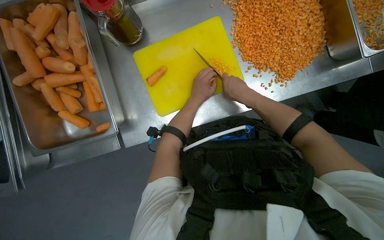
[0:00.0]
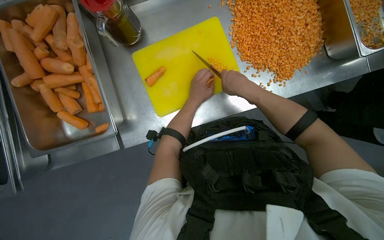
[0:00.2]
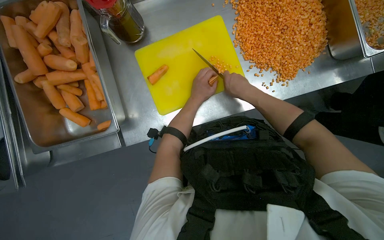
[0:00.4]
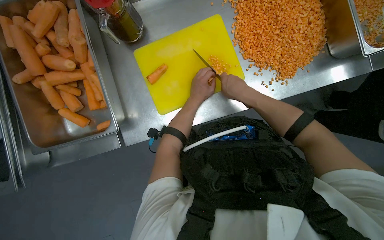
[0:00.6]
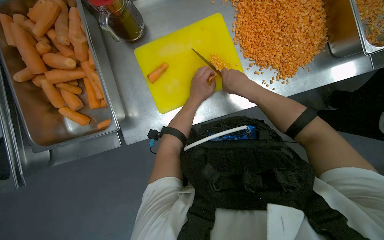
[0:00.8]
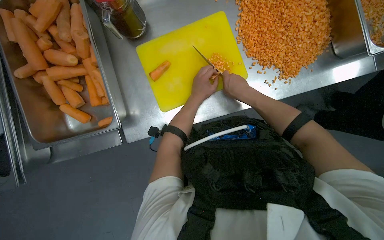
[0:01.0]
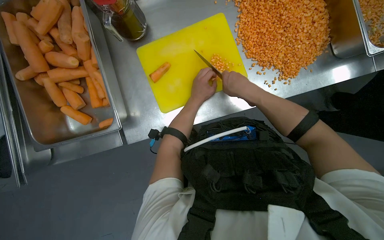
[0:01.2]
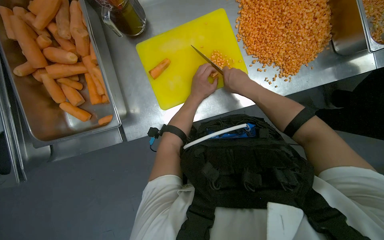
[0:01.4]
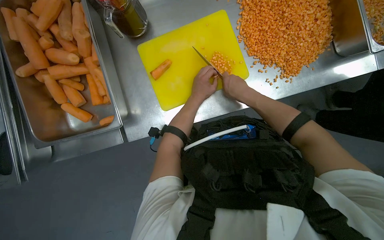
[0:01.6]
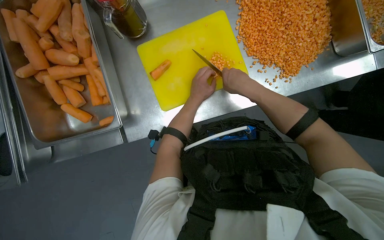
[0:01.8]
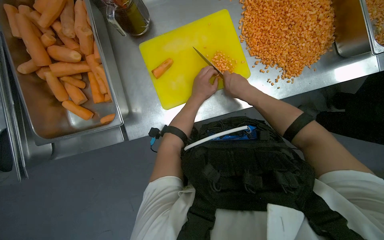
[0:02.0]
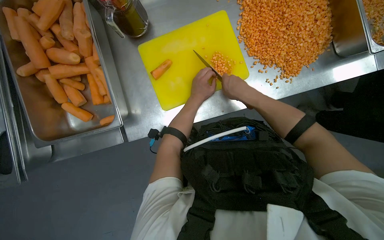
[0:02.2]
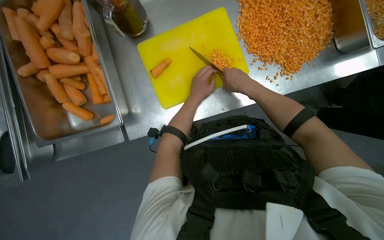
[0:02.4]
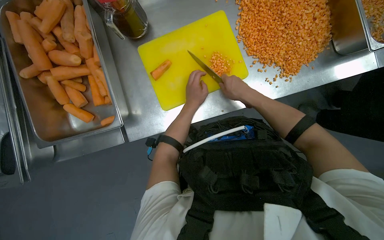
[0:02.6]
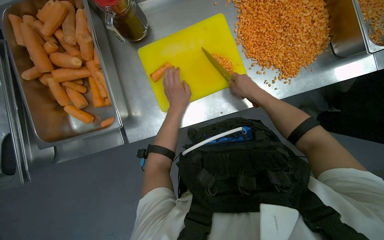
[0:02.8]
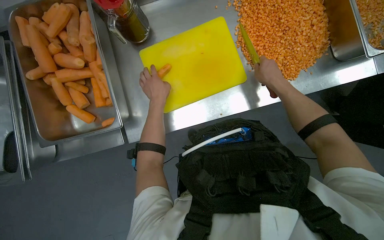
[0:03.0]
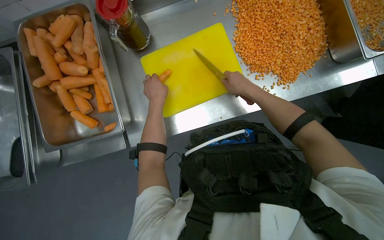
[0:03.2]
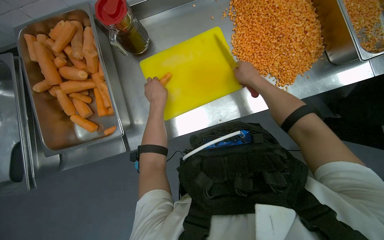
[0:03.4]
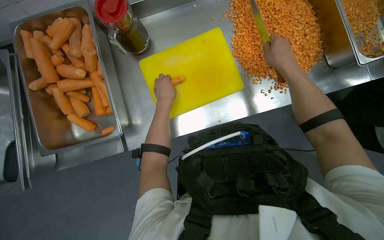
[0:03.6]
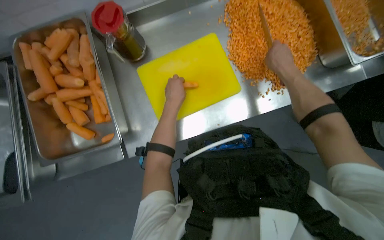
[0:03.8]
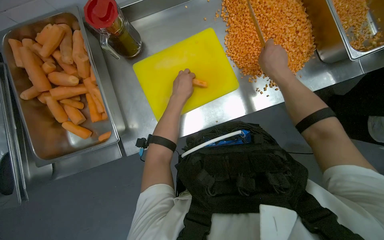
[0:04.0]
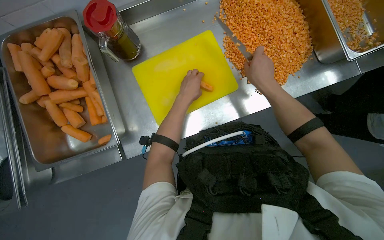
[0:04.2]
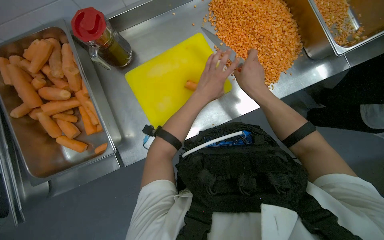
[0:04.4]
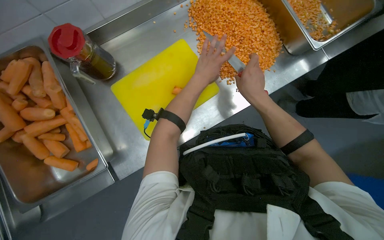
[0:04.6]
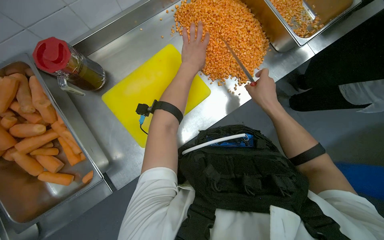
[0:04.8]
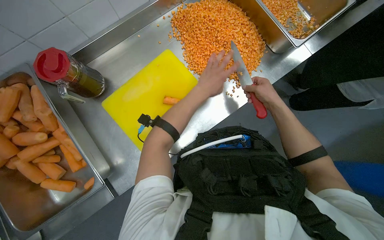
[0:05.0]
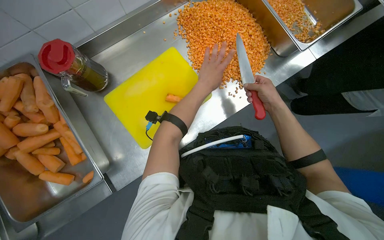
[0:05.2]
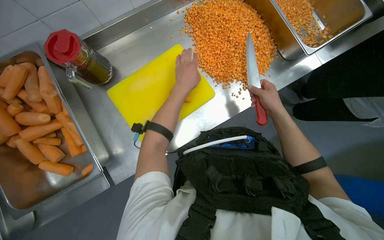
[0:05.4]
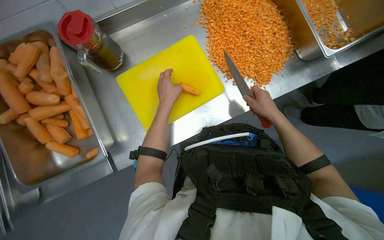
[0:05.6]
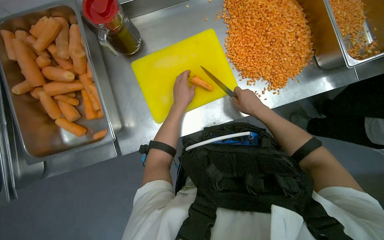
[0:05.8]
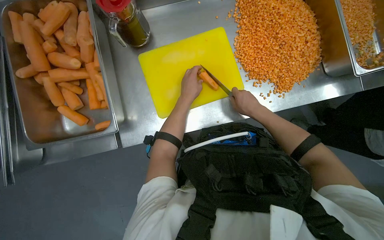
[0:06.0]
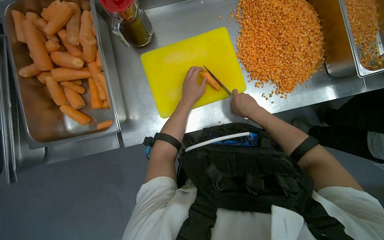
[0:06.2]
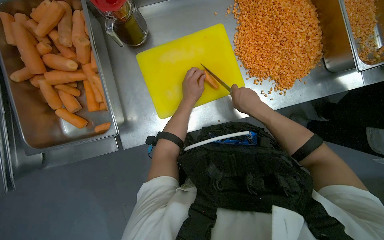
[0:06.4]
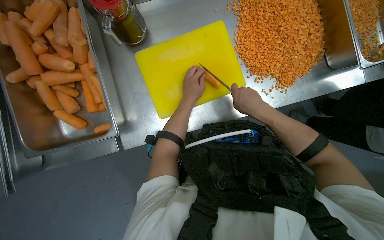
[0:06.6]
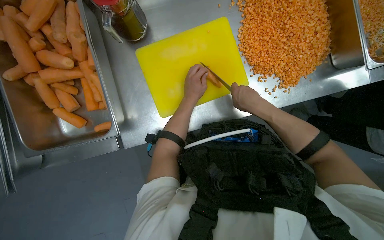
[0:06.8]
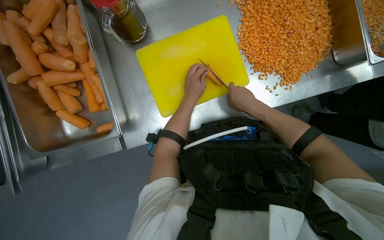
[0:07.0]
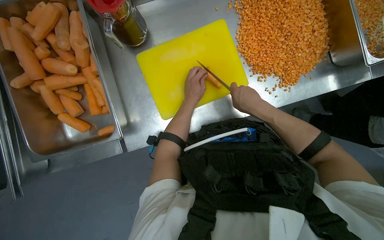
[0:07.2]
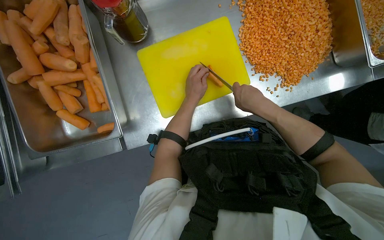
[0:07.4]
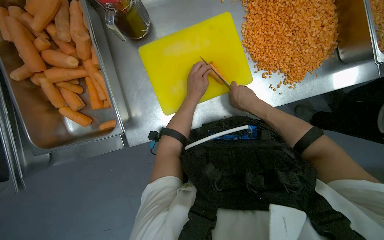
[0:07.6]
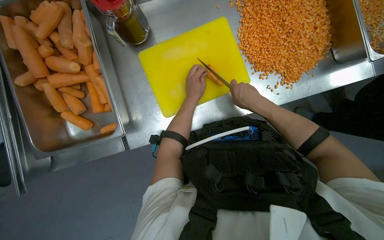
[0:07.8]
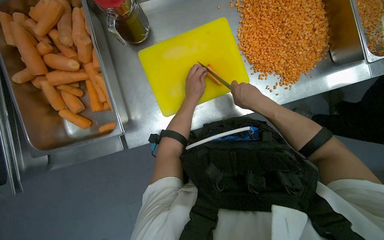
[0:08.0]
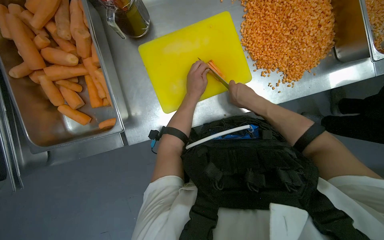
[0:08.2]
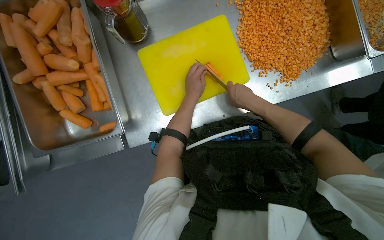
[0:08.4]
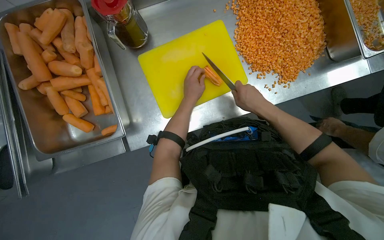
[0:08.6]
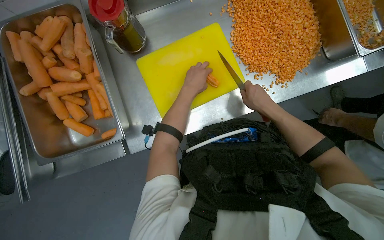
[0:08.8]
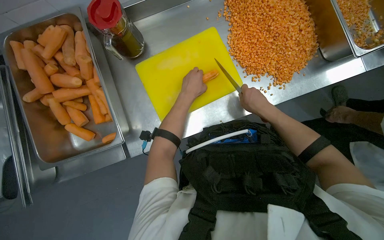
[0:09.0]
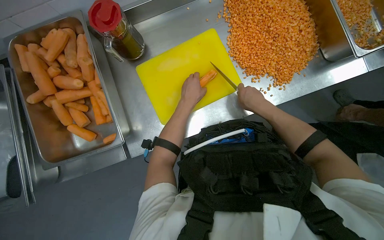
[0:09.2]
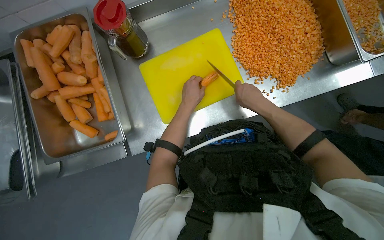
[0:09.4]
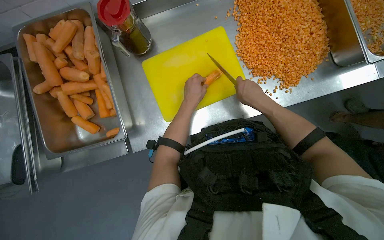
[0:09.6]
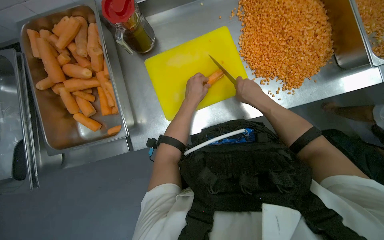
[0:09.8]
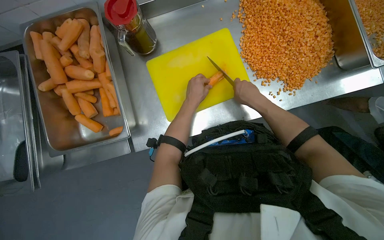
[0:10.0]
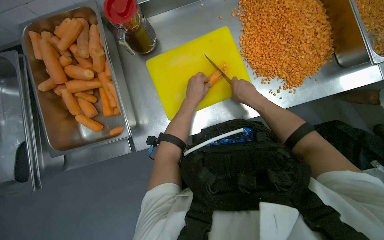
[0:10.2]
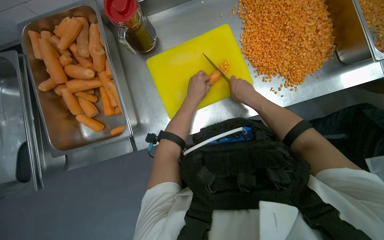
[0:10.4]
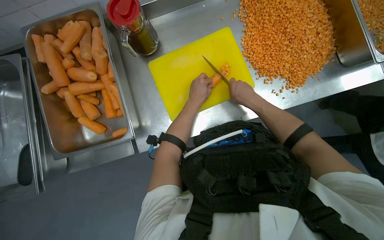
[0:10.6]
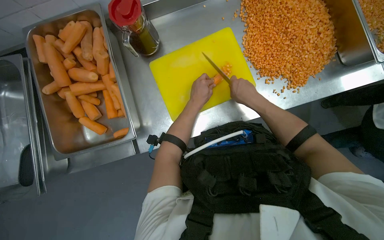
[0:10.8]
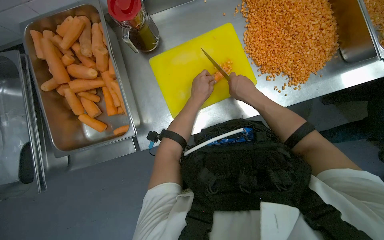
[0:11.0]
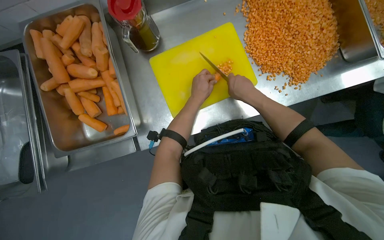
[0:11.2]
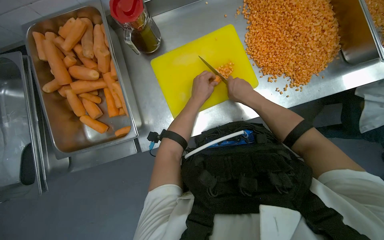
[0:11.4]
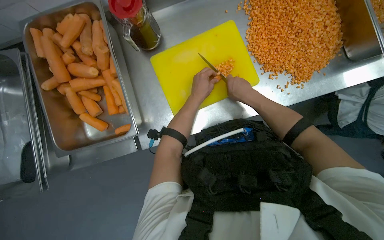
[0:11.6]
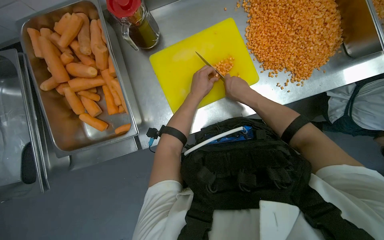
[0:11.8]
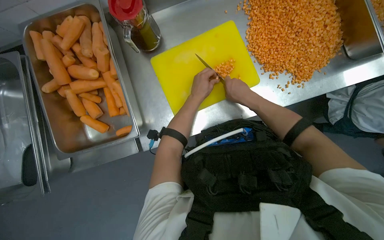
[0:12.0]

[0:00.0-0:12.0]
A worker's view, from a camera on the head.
Job: preparing food.
The whole recording: Dicing carrots on cutting board. The worker dices carrots on a yellow cutting board and scrapes them into a metal tray.
0:00.0 to 0:01.6: The hands work in one place, with small movements.
0:01.6 to 0:03.0: The right hand shifts approximately 10 cm to the right. The left hand heads to the left, covering roughly 10 cm.
0:03.0 to 0:04.4: The left hand moves to the right, approximately 20 cm.
0:04.4 to 0:06.0: The left hand goes roughly 10 cm to the left.
0:07.6 to 0:12.0: The hands stay close to where they were, moving slightly.

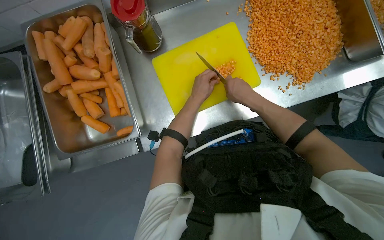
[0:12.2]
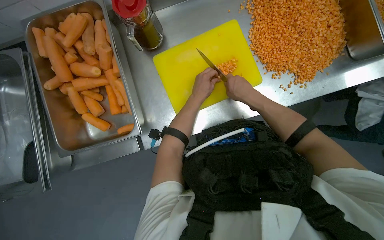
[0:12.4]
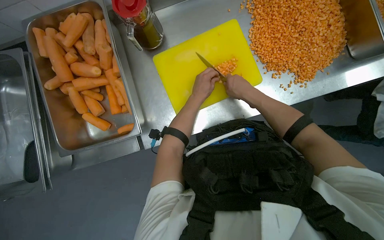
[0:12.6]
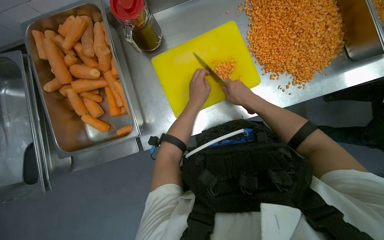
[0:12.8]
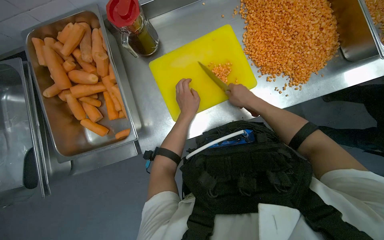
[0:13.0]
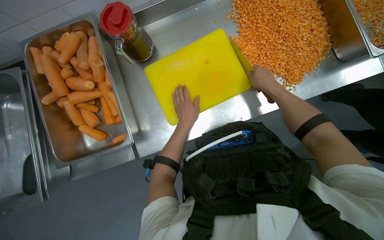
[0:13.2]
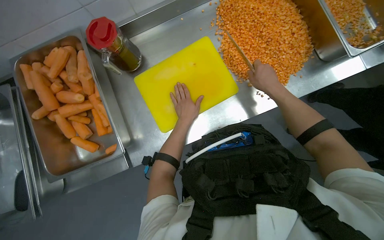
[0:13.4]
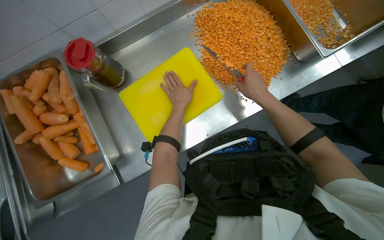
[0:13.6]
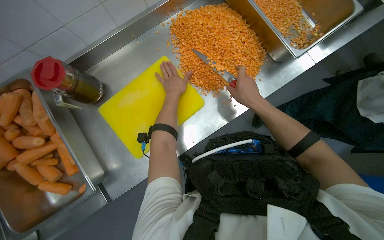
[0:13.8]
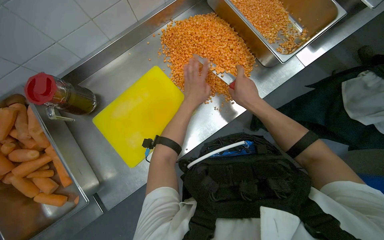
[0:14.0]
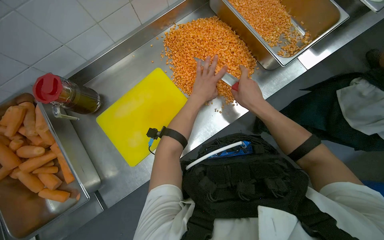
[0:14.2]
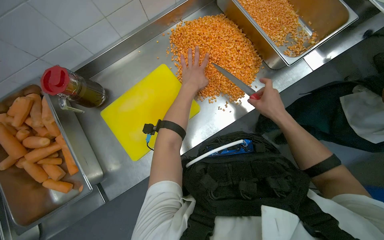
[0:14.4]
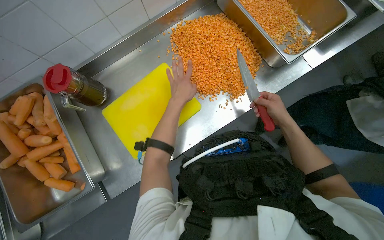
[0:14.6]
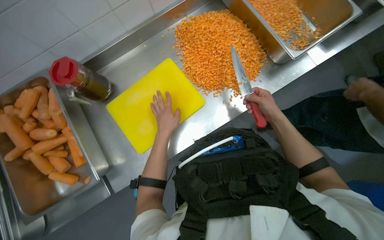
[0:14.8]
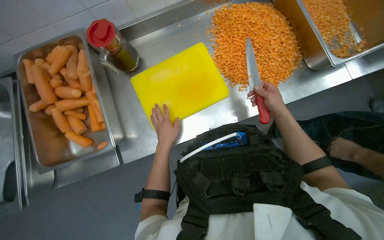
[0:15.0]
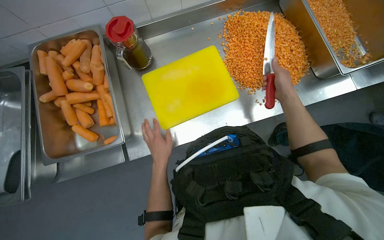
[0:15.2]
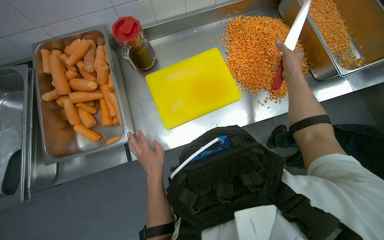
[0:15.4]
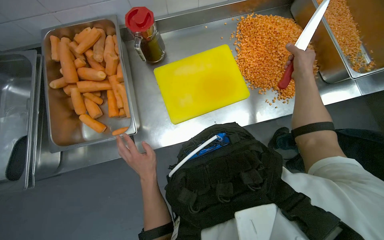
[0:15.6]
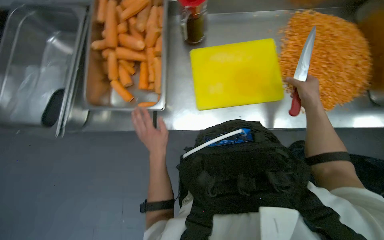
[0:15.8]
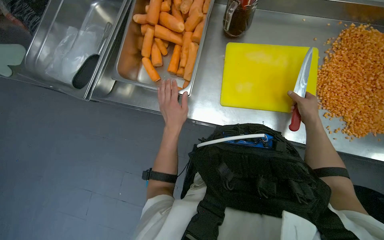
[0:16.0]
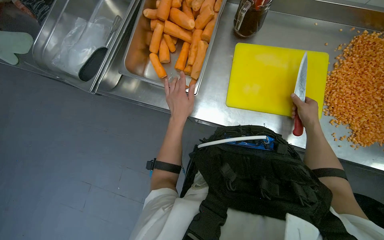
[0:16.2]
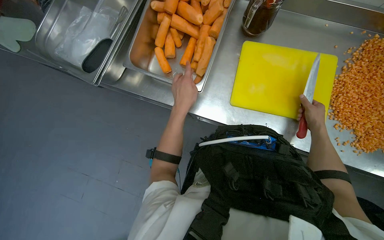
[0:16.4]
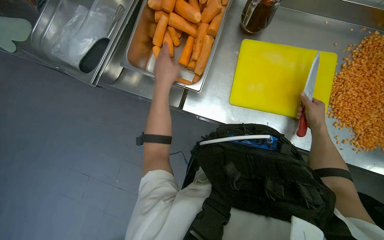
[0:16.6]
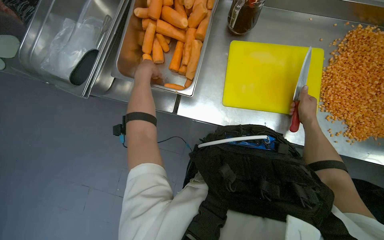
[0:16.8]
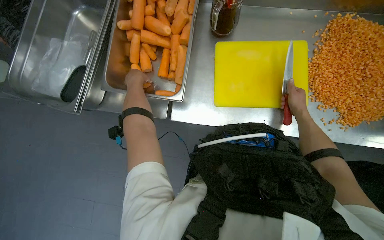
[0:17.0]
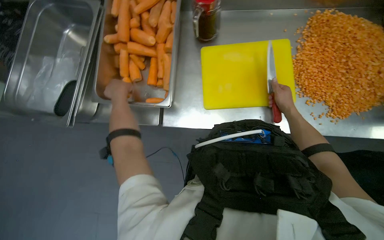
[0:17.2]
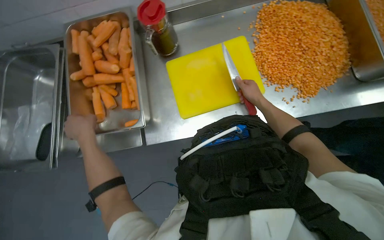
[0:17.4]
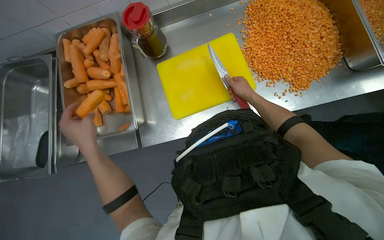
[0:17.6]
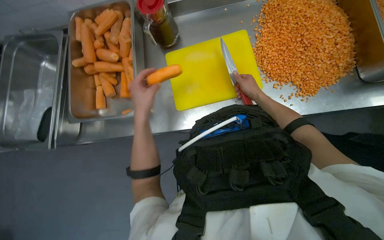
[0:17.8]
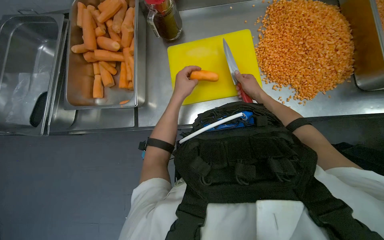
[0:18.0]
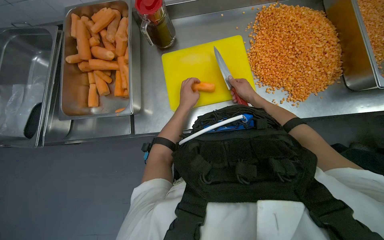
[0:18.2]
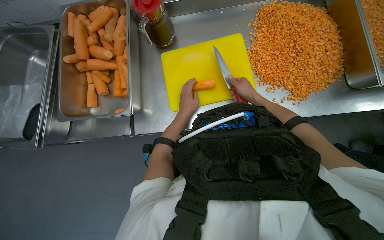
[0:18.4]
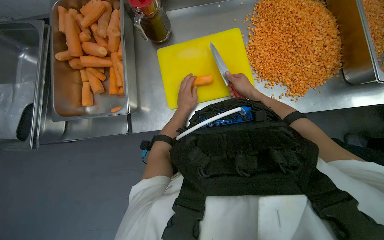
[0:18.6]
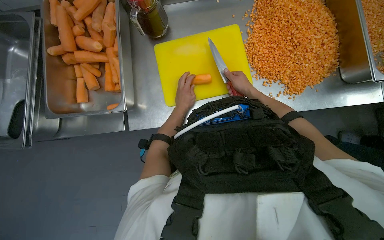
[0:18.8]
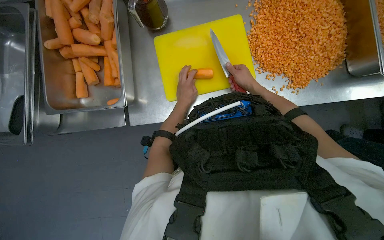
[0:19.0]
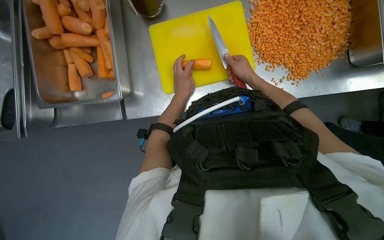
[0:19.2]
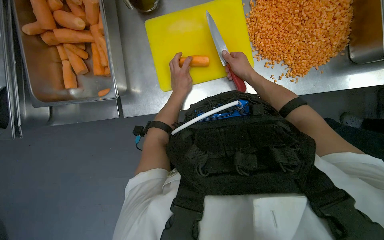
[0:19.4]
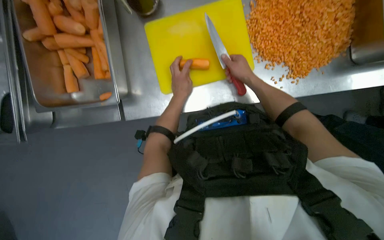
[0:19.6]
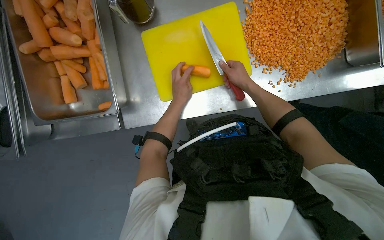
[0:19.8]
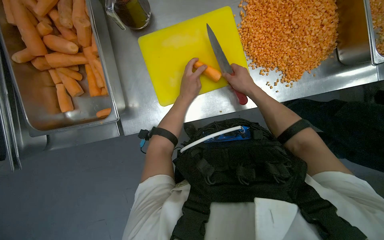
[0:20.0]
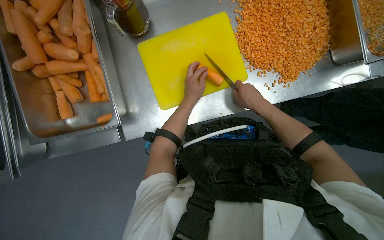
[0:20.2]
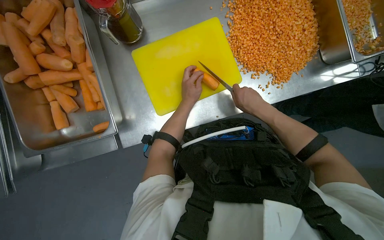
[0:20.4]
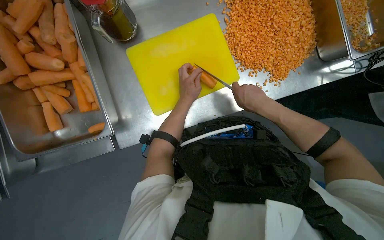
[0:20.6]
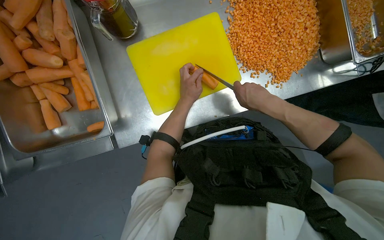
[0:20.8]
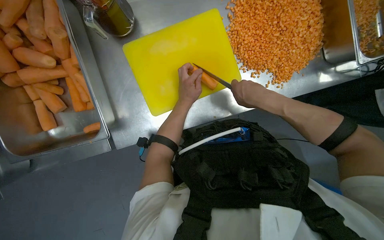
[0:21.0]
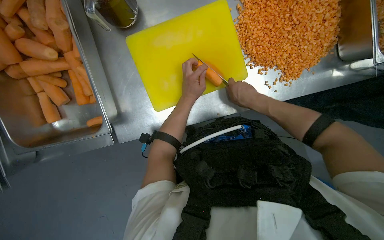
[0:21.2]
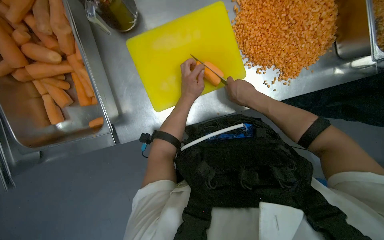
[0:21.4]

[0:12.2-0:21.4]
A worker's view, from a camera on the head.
Job: preparing food.
The whole recording: Dicing carrots on cutting board. The worker dices carrots on a yellow cutting board and scrapes them into a metal tray.
0:13.8 to 0:15.2: The left hand goes about 35 cm down the picture.
0:15.2 to 0:16.8: The scene rotates clockwise by approximately 30 degrees.
0:18.4 to 0:19.8: The hands make small movements and keep their place.
